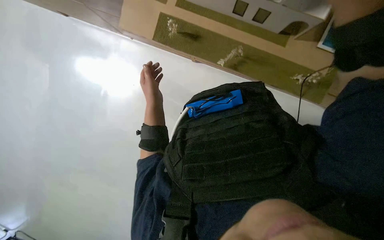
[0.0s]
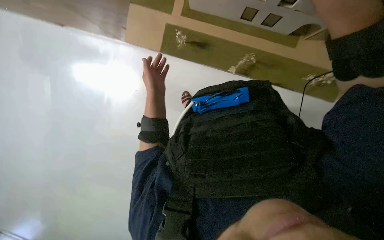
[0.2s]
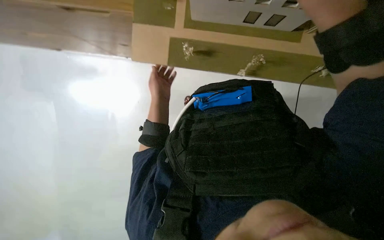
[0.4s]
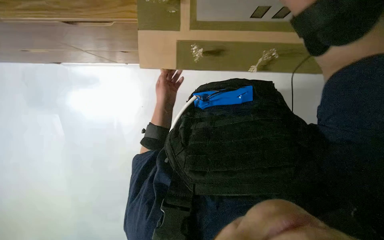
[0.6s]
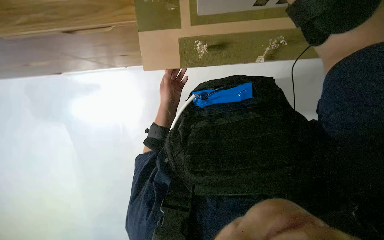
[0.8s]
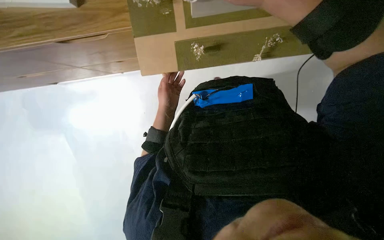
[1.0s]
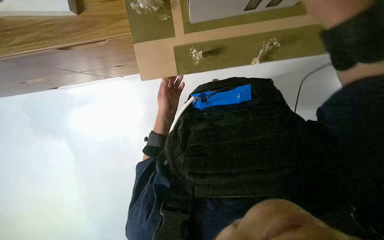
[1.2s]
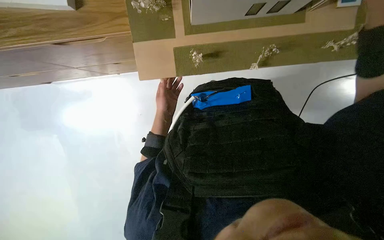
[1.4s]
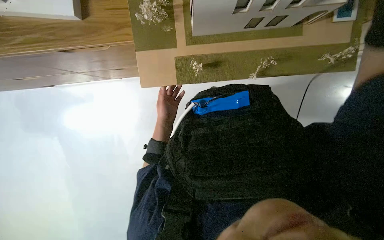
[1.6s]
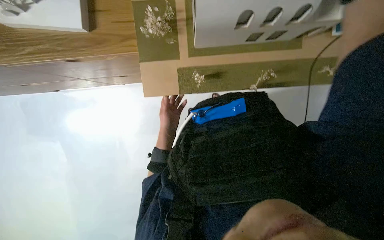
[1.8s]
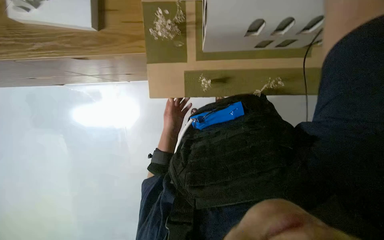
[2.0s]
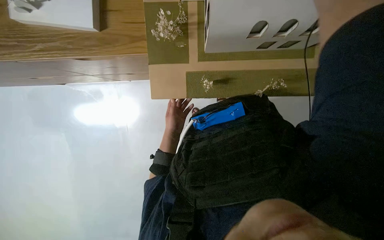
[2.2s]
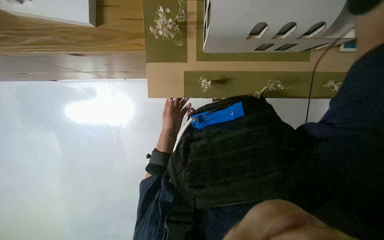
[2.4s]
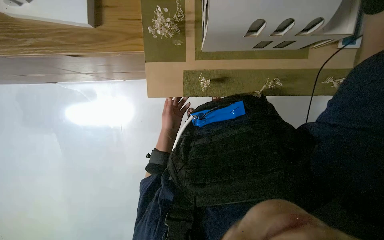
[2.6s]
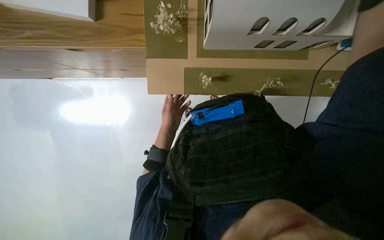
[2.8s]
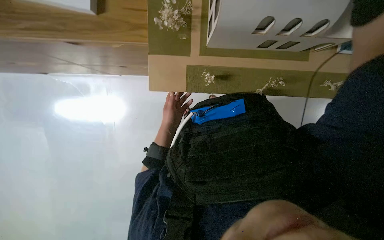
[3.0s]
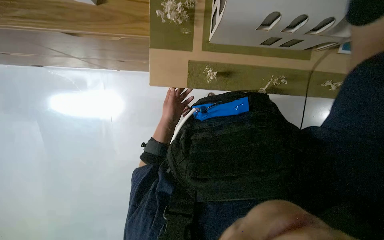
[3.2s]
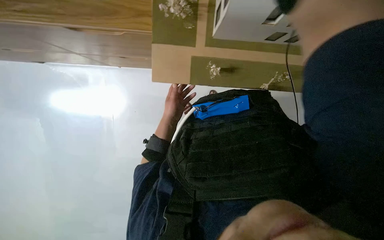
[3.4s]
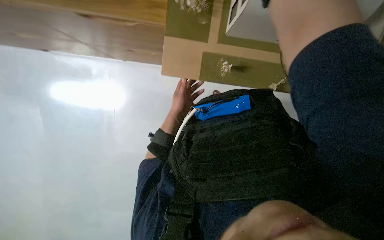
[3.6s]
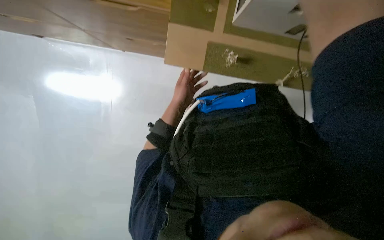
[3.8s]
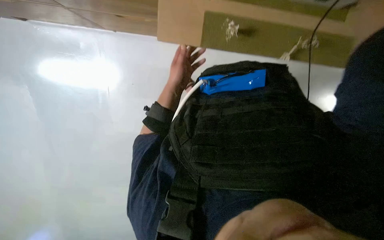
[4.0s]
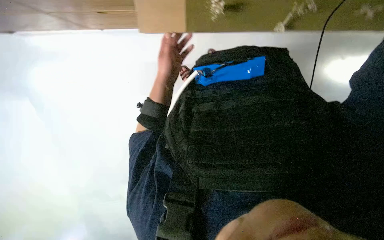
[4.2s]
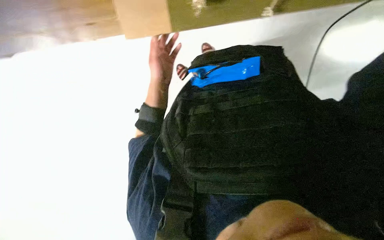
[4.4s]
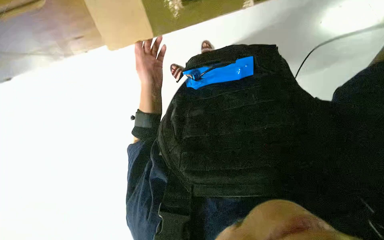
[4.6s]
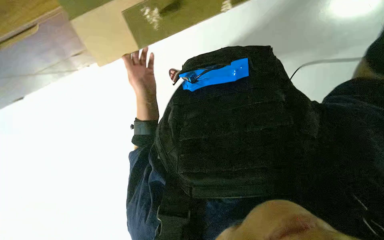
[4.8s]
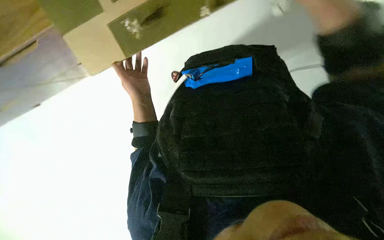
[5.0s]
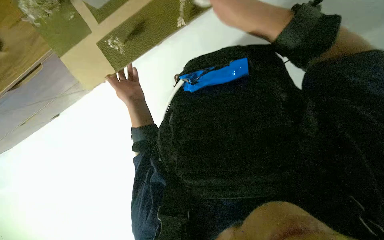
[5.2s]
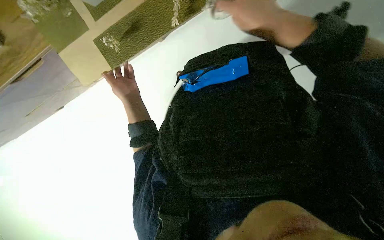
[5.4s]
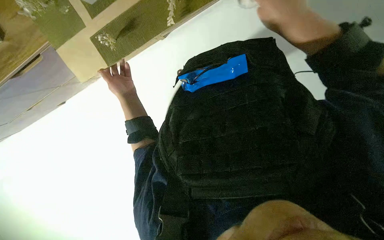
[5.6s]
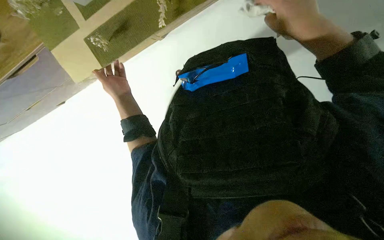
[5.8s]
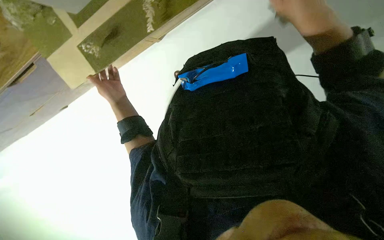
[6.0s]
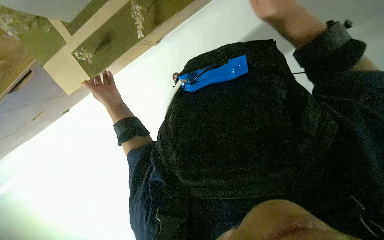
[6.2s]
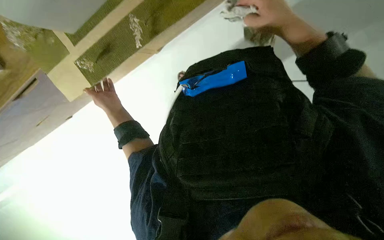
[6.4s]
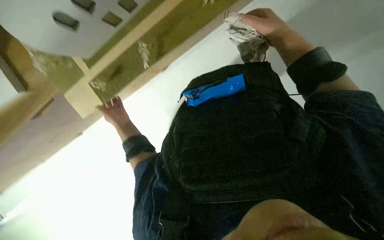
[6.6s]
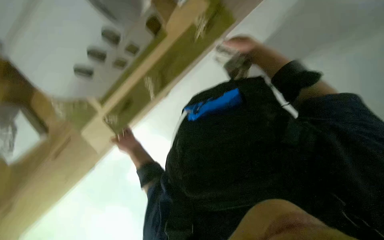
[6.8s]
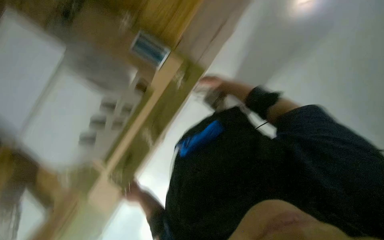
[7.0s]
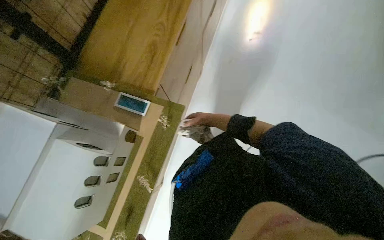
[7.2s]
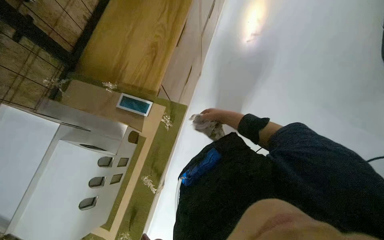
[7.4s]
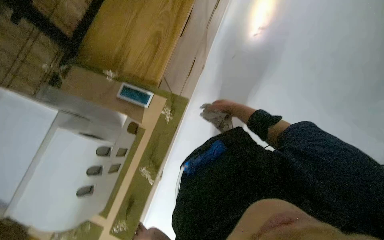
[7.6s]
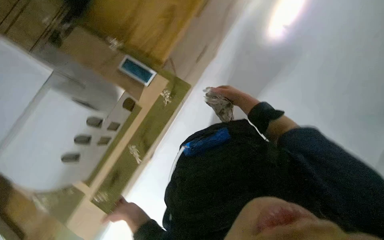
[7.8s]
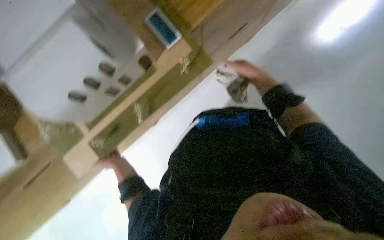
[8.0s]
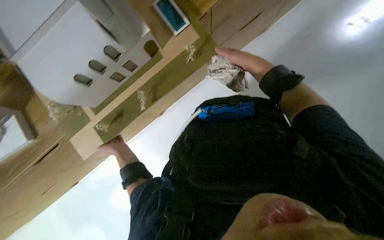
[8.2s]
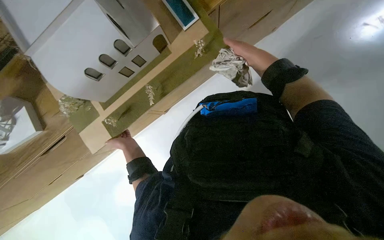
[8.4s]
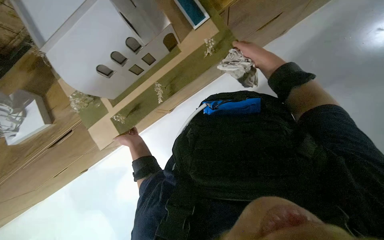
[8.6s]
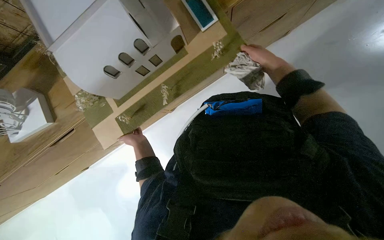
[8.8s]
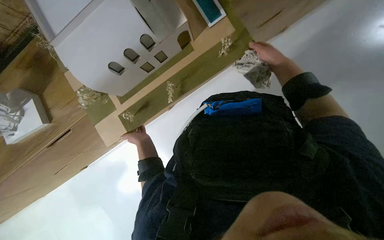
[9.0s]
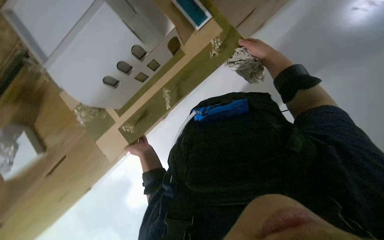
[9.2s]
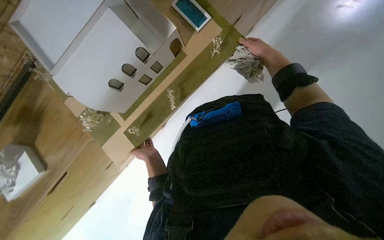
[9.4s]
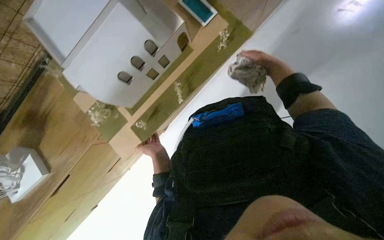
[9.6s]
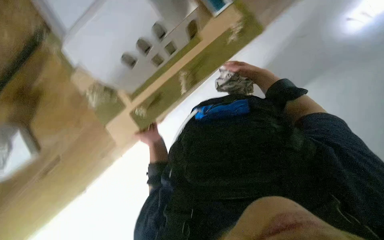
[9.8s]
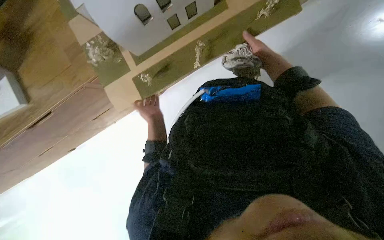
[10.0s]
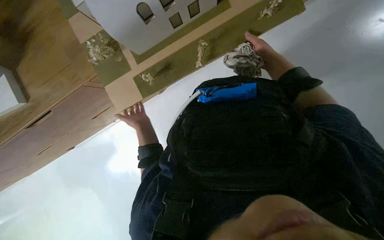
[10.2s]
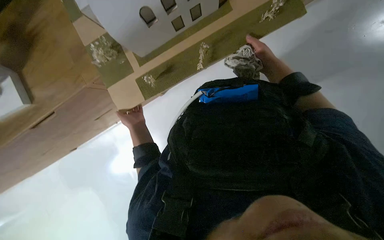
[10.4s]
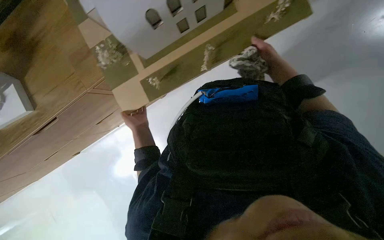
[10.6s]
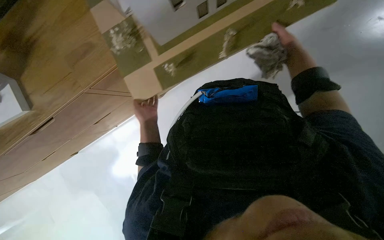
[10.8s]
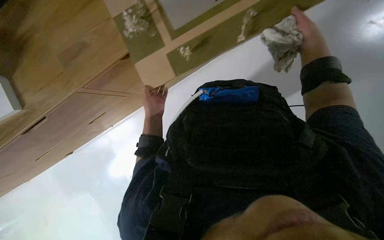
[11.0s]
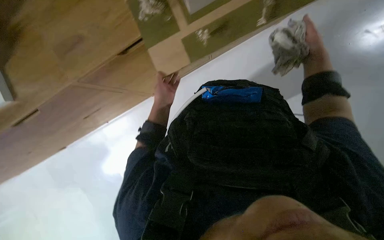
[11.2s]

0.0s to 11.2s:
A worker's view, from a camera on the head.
Job: wiping surfaces.
The whole recording: Cleaning building model. The worker cleans a building model with a cloth.
6.4s to 8.0s: The camera pitches upward, by some 15 degrees.

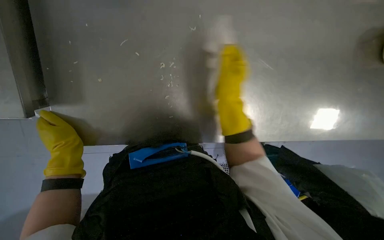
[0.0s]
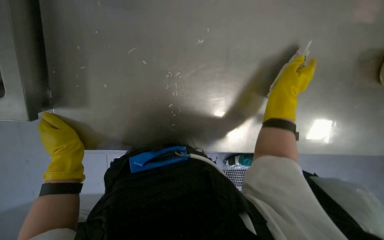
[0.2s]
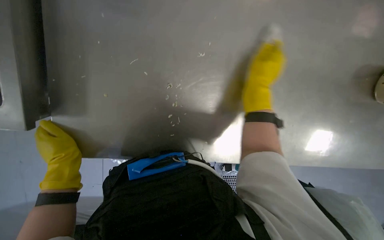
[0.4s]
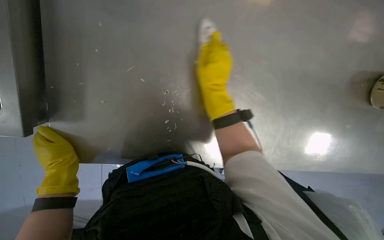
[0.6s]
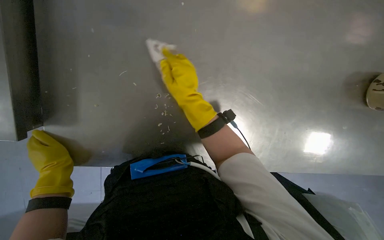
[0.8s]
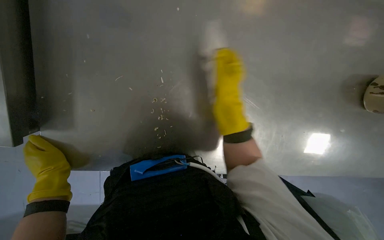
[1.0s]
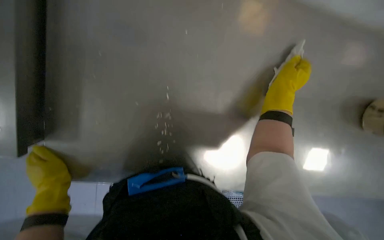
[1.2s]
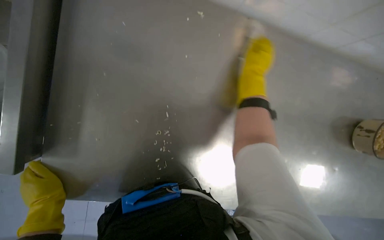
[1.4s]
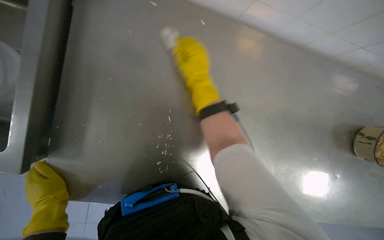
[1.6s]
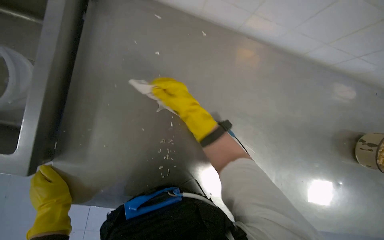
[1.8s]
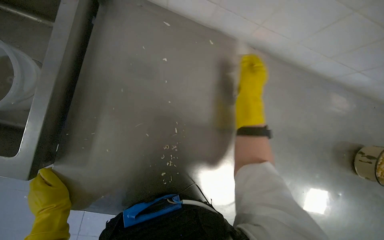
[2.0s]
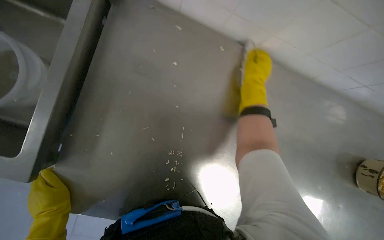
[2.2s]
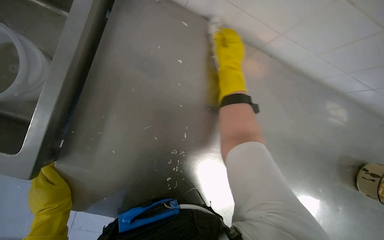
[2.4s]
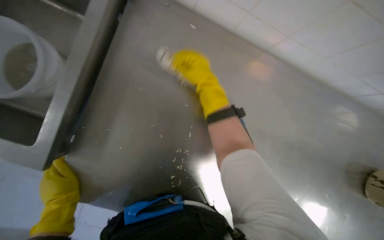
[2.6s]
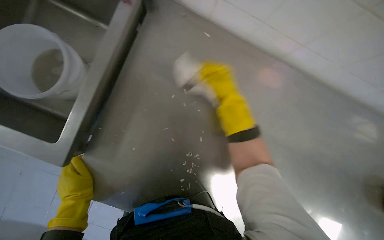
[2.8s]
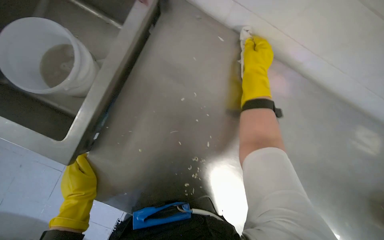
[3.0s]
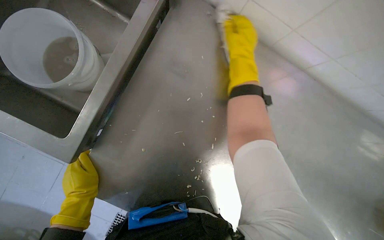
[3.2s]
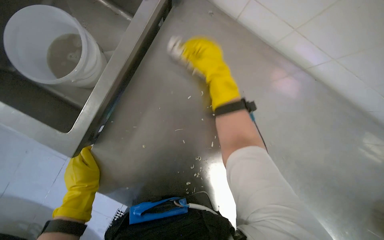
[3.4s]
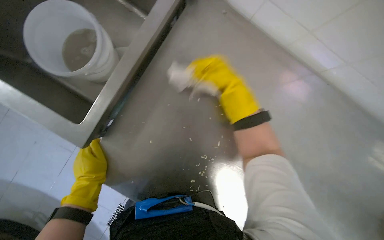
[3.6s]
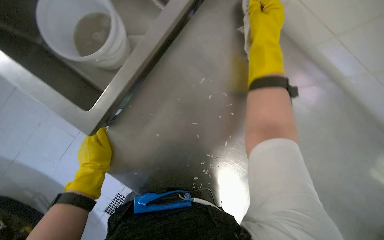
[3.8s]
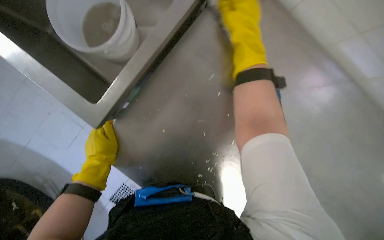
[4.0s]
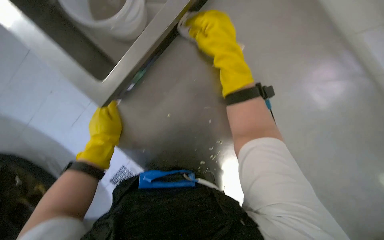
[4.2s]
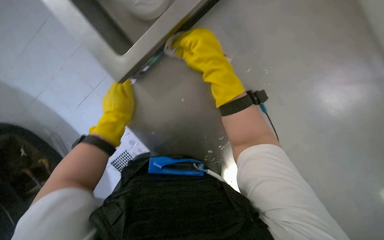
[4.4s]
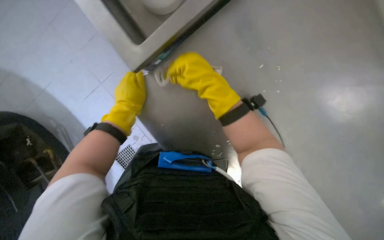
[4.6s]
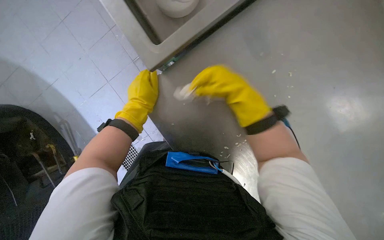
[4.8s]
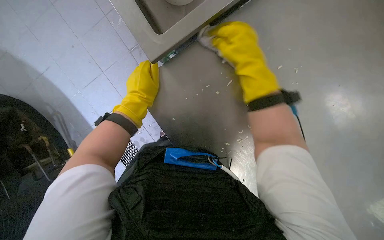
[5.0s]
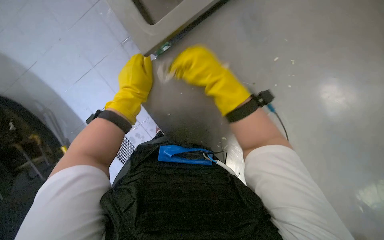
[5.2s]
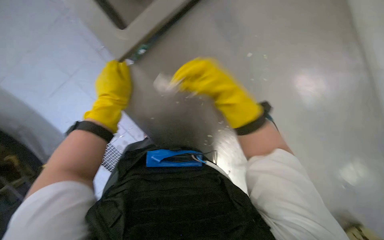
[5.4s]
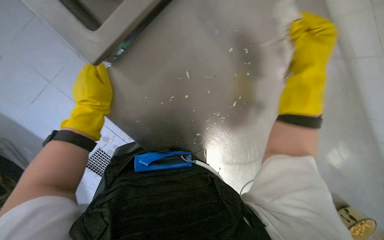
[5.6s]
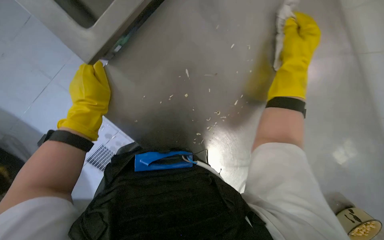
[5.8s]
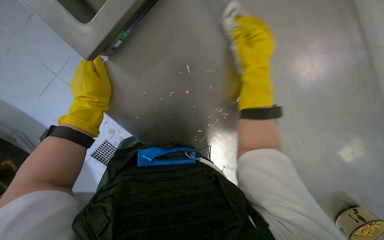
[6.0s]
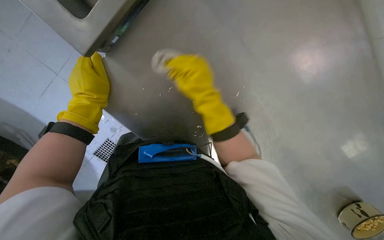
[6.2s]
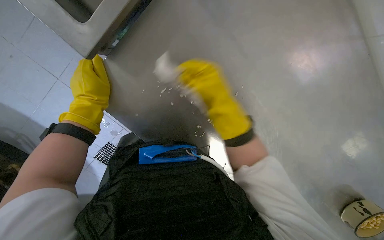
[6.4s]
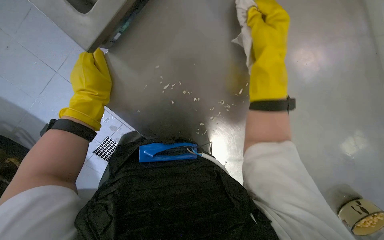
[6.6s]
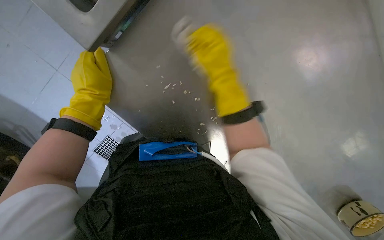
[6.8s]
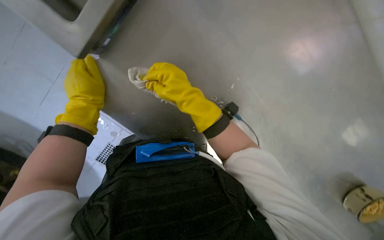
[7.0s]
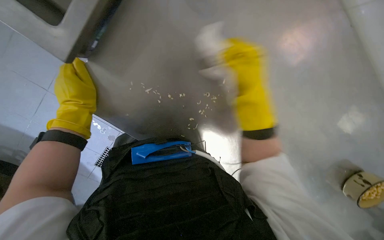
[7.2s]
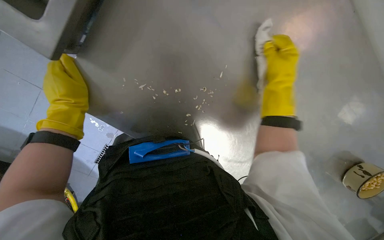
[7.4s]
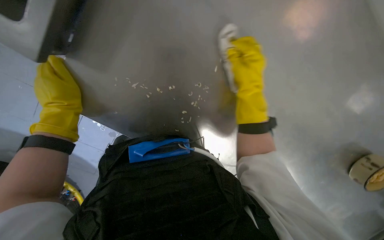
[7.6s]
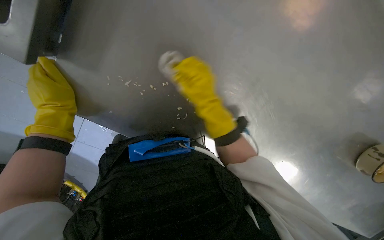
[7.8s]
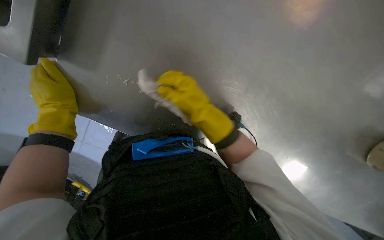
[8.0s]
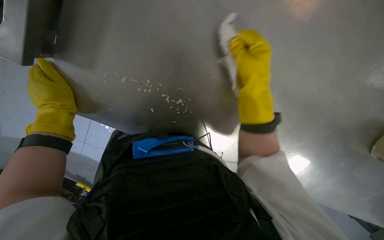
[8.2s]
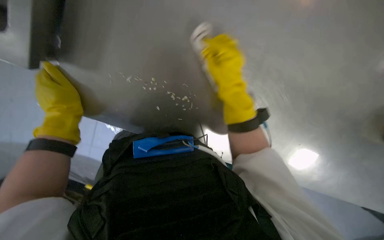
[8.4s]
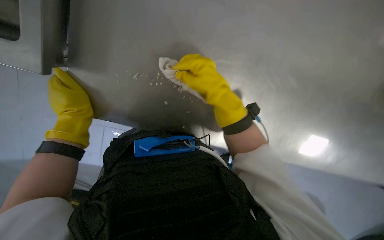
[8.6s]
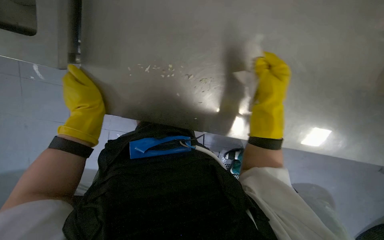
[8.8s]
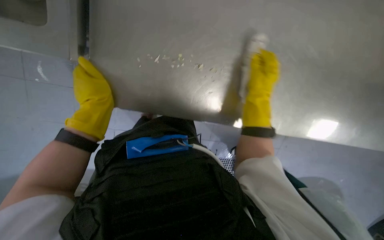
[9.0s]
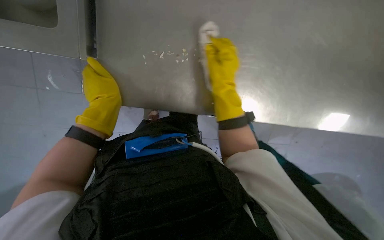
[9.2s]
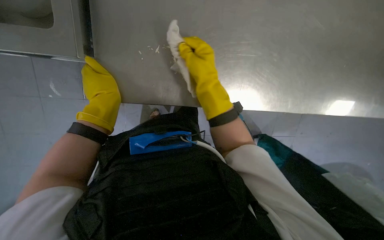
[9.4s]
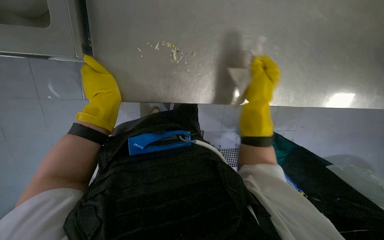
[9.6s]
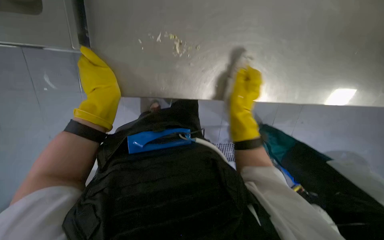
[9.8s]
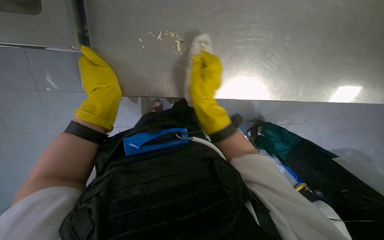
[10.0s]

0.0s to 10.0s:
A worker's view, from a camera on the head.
Job: wiping surfaces.
The whole recording: Cleaning kitchen counter. The worker wipes the stainless steel kitchen counter, collects food scraps, and rinses the cleaning cloth.
0.0s to 1.4s: The wearer looks approximately 20 degrees further upward. The right hand goes left and right, roughly 25 cm each way, reversing 2 times.
1.4s to 2.8s: The right hand moves left and right over roughly 20 cm, changing direction 2 times.
4.2s to 5.8s: The right hand heads to the right, covering some 15 cm.
5.8s to 7.2s: The right hand goes left and right, approximately 25 cm each way, reversing 3 times.
7.2s to 8.6s: The right hand goes left and right, approximately 20 cm each way, reversing 2 times.
8.6s to 10.0s: The right hand goes left and right, some 15 cm each way, reversing 3 times.
